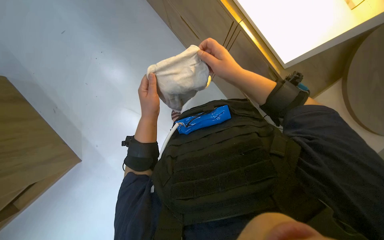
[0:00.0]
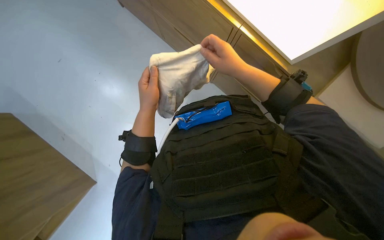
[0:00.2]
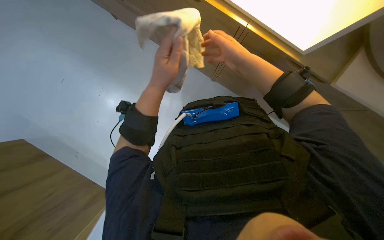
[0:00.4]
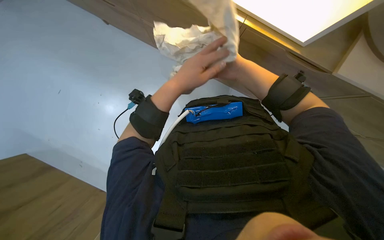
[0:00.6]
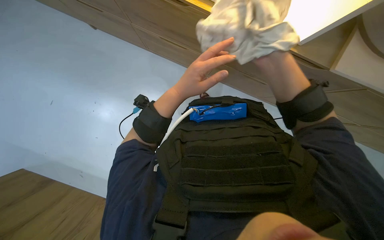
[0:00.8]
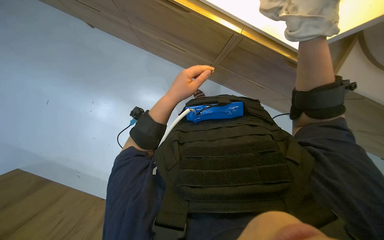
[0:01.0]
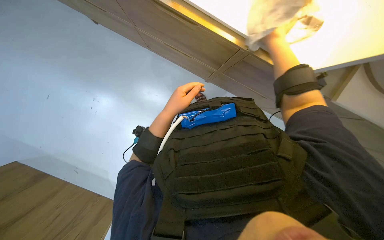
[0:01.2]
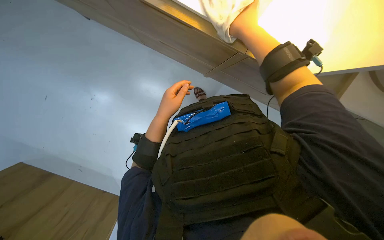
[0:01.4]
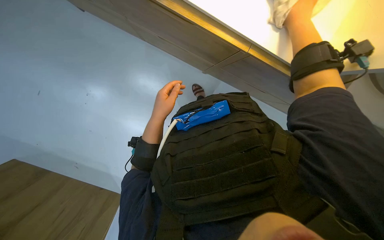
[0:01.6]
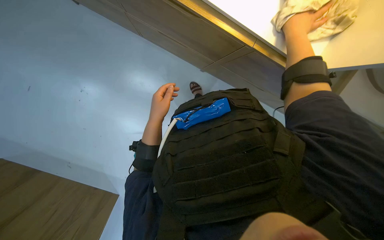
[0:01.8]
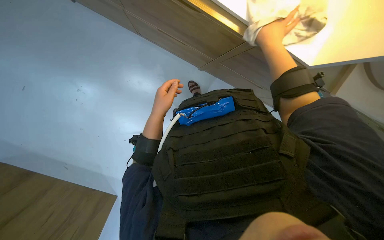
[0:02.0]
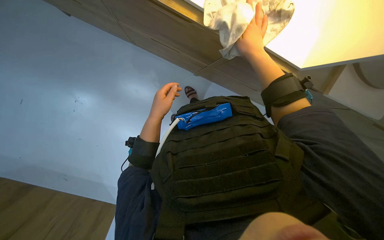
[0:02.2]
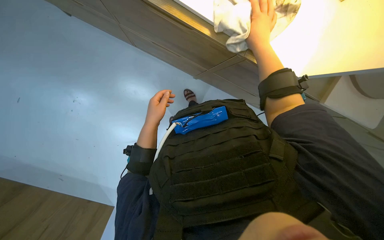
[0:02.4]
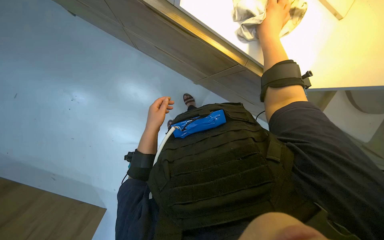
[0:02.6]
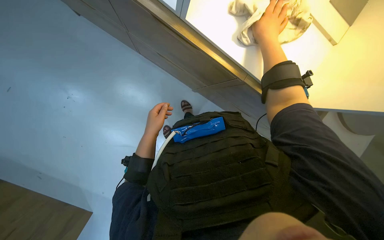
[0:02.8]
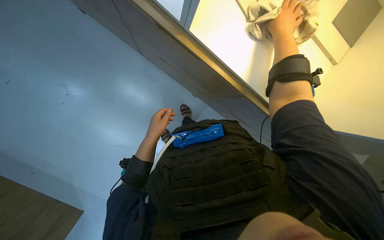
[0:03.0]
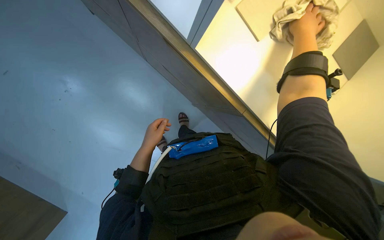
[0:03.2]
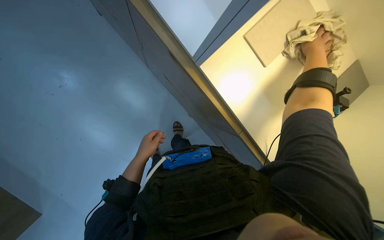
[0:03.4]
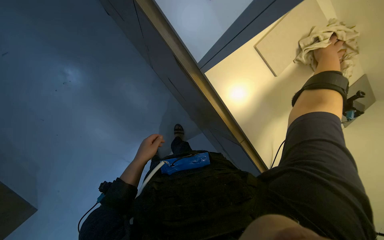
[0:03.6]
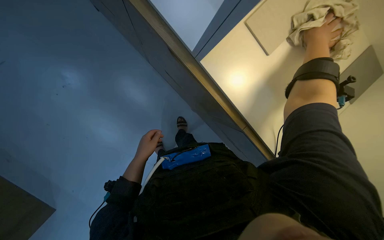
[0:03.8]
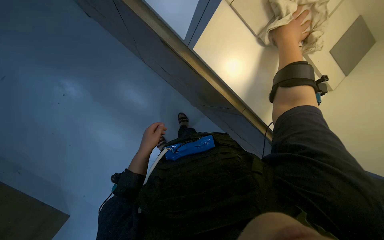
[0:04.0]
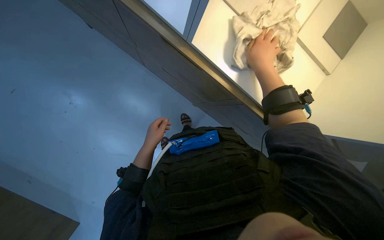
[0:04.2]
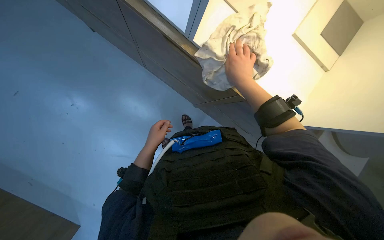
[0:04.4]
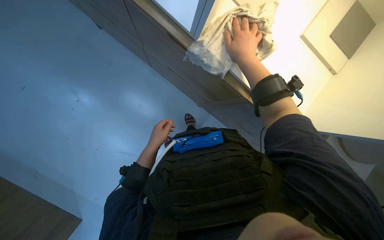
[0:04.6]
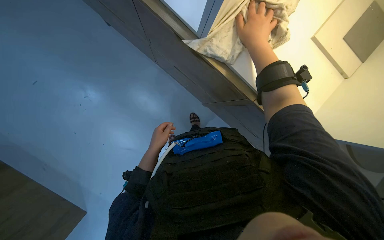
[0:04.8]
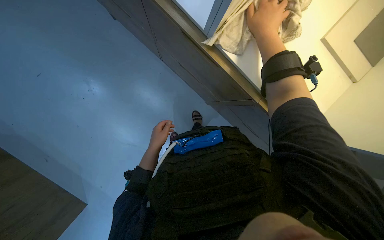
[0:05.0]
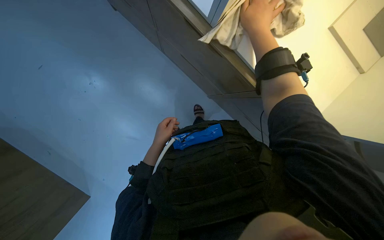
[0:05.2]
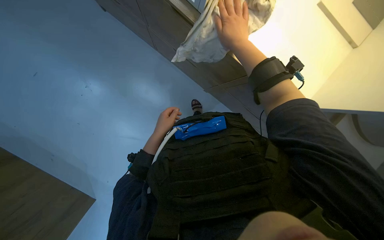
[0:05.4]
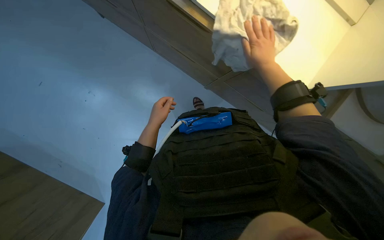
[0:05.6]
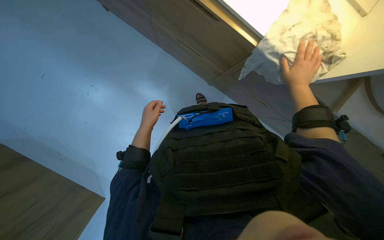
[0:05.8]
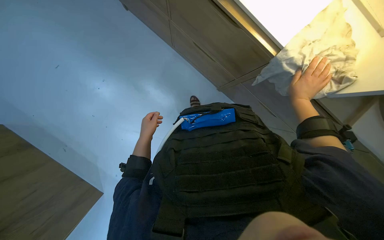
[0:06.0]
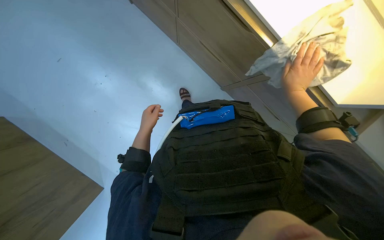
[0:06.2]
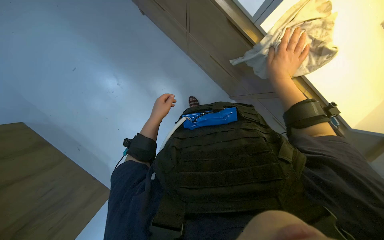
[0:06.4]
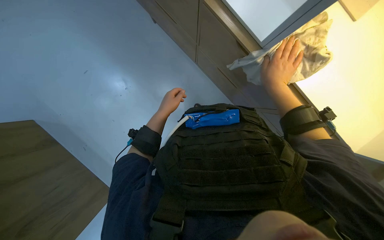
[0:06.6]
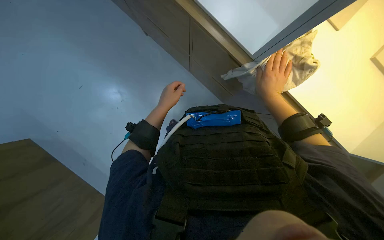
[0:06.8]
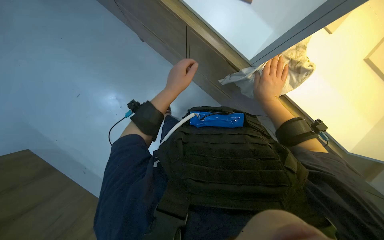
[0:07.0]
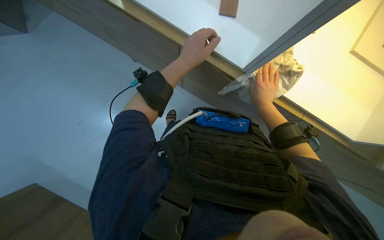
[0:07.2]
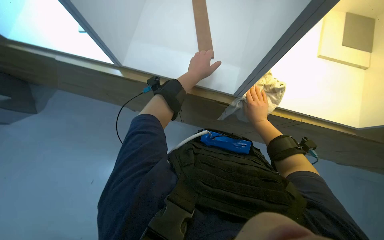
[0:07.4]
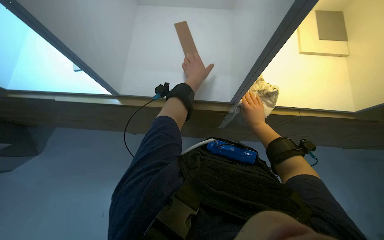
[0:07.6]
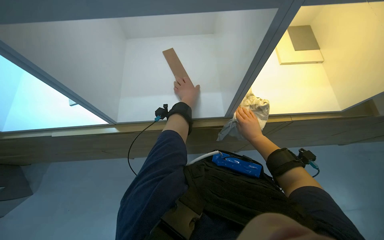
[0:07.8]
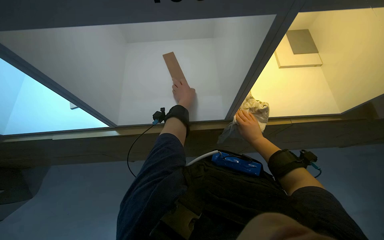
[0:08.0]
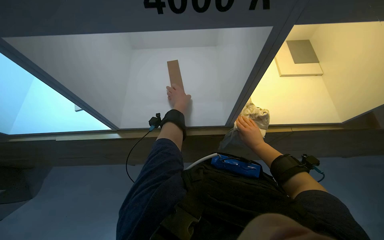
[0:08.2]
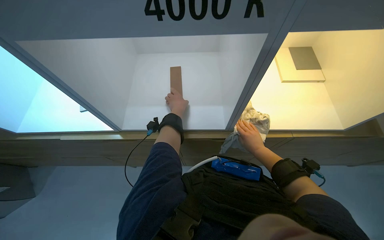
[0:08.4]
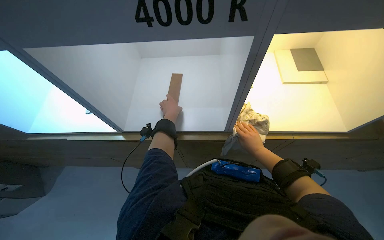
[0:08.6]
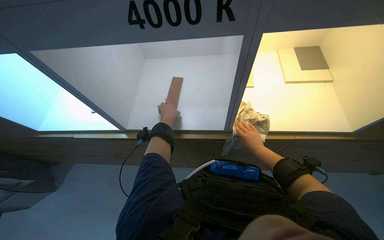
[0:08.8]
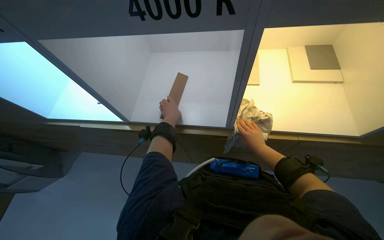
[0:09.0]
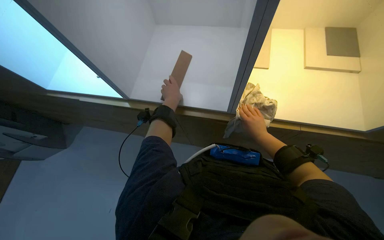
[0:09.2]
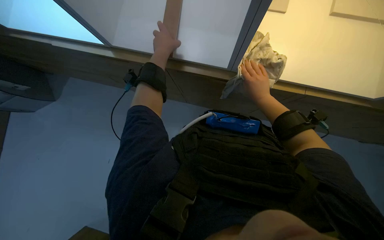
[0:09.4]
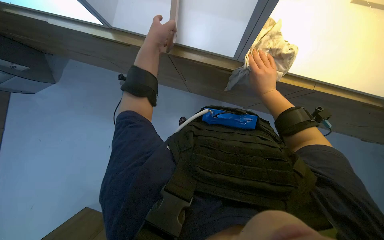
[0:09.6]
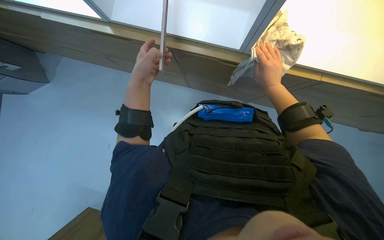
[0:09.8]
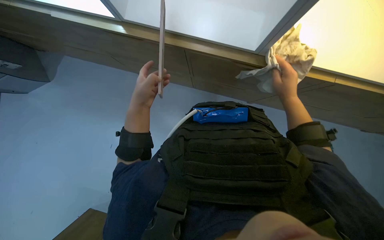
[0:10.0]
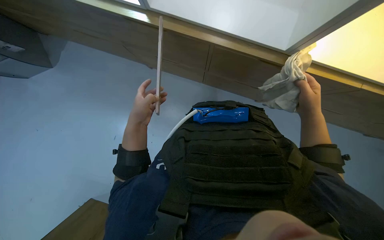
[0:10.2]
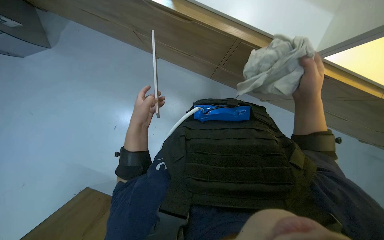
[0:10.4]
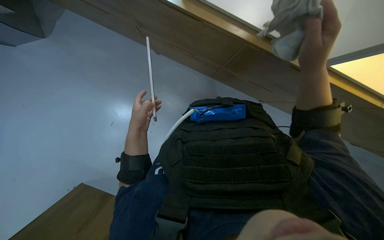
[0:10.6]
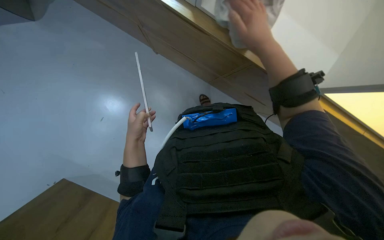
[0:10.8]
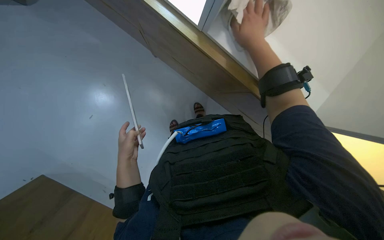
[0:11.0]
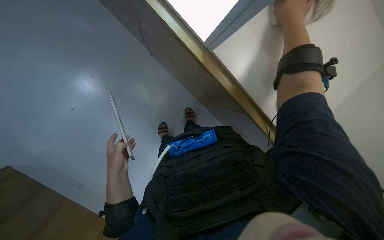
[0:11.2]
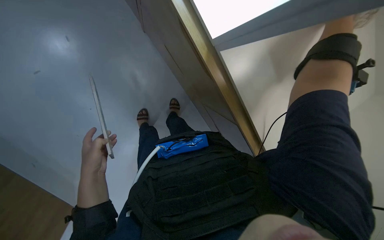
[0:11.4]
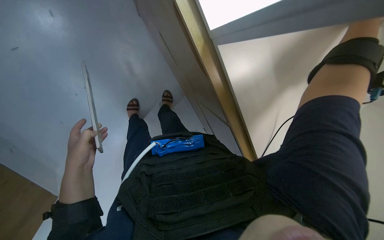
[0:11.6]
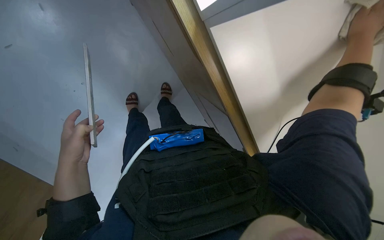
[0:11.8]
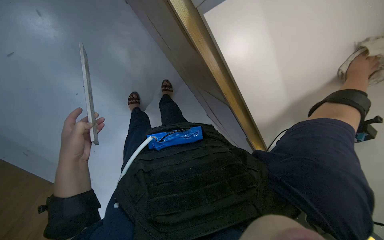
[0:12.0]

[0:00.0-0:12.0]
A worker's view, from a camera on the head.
Job: wiping surfaces.
The whole recording: Wiping wooden surfaces. The worker wipes various wooden surfaces and pieces with a white cloth.
0:00.0 to 0:01.6: The right hand moves nearer and farther over some 20 cm, changing direction 2 times.
0:01.6 to 0:03.0: The right hand goes roughly 15 cm to the right.
0:03.0 to 0:04.4: The right hand moves down the picture, approximately 10 cm.
0:04.4 to 0:06.0: The right hand goes roughly 15 cm to the right.
0:07.6 to 0:09.0: The camera pitches upward, by about 15 degrees. The left hand heads to the left, covering about 10 cm.
0:09.0 to 0:10.4: The view tilts about 40 degrees downward.
0:10.4 to 0:12.0: The left hand moves down the picture, about 10 cm.

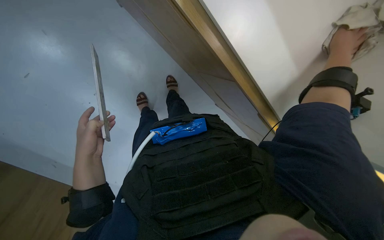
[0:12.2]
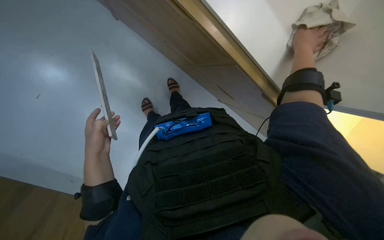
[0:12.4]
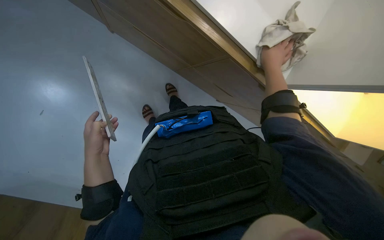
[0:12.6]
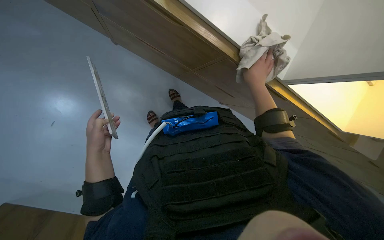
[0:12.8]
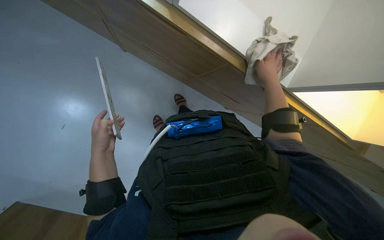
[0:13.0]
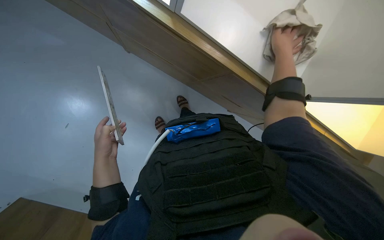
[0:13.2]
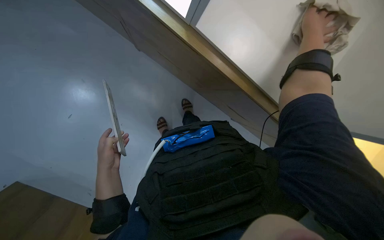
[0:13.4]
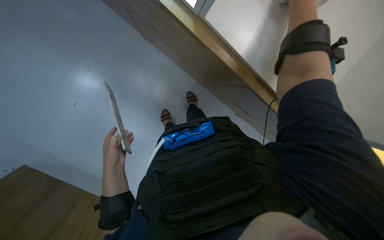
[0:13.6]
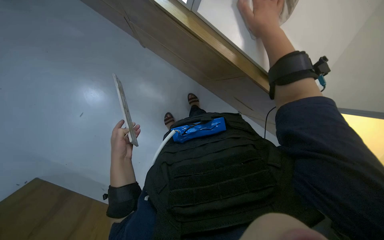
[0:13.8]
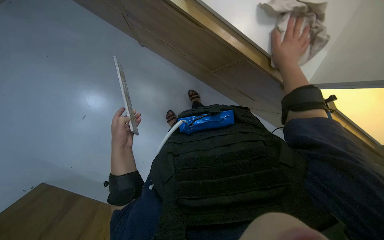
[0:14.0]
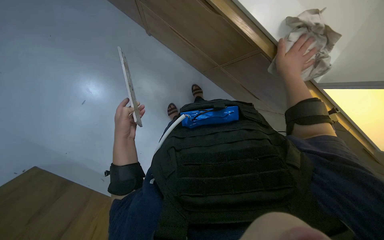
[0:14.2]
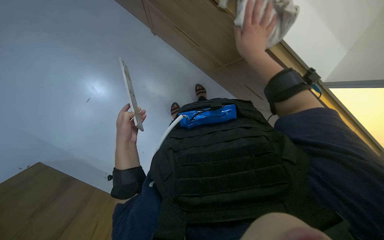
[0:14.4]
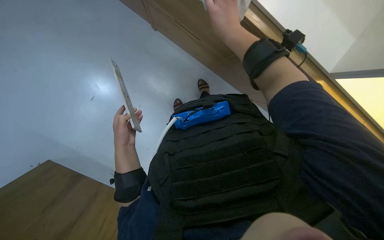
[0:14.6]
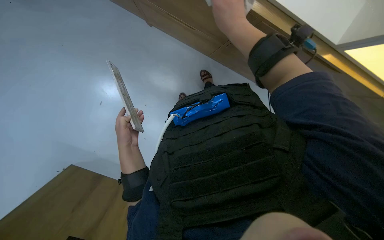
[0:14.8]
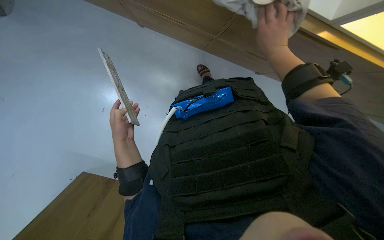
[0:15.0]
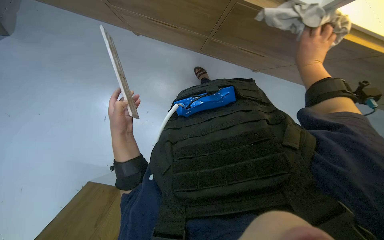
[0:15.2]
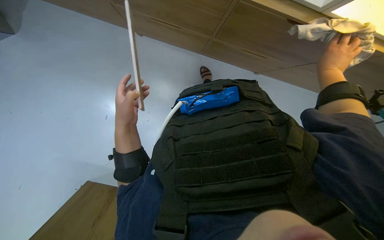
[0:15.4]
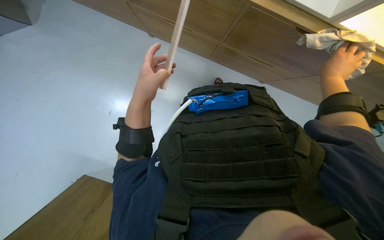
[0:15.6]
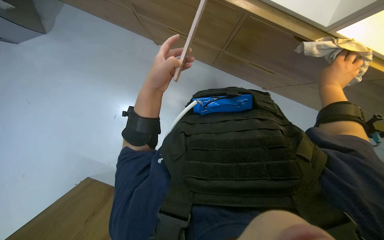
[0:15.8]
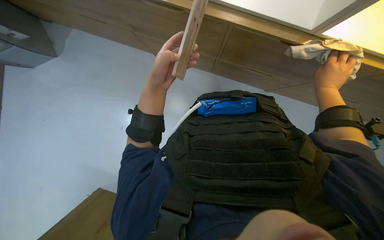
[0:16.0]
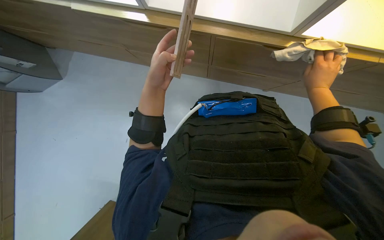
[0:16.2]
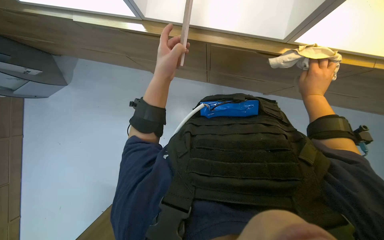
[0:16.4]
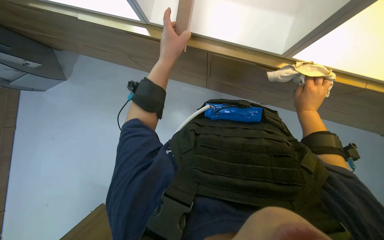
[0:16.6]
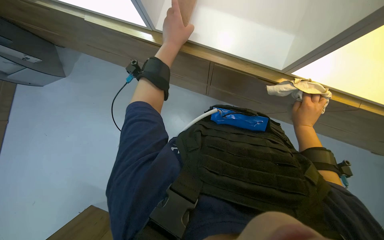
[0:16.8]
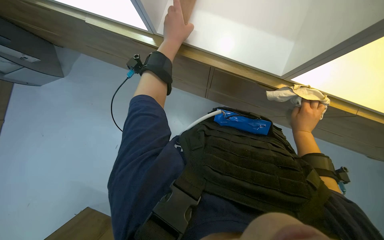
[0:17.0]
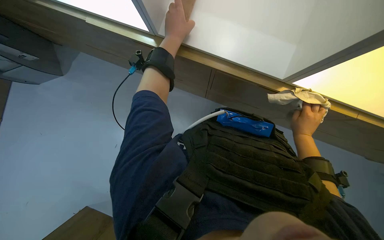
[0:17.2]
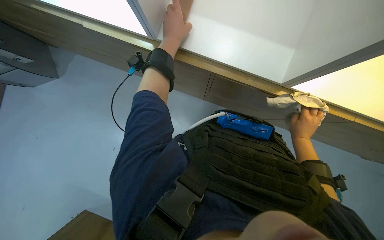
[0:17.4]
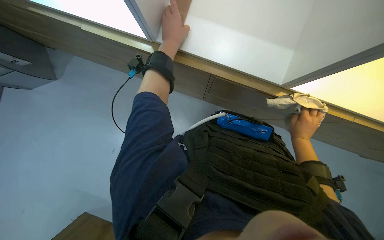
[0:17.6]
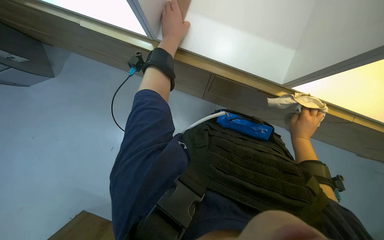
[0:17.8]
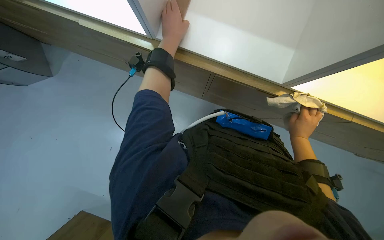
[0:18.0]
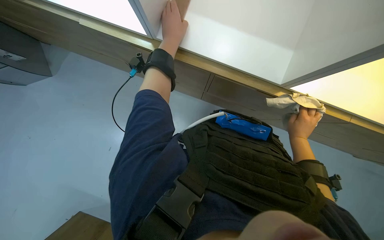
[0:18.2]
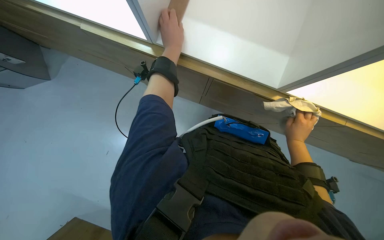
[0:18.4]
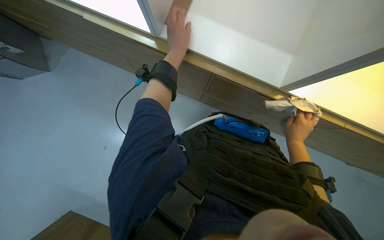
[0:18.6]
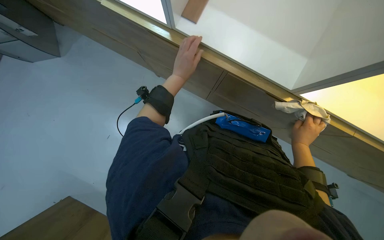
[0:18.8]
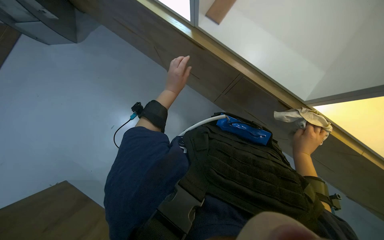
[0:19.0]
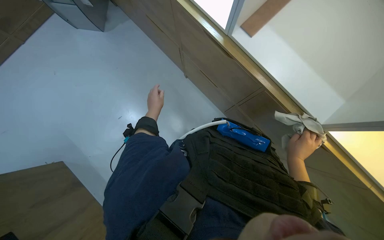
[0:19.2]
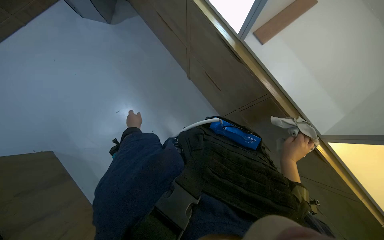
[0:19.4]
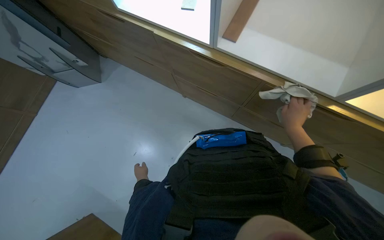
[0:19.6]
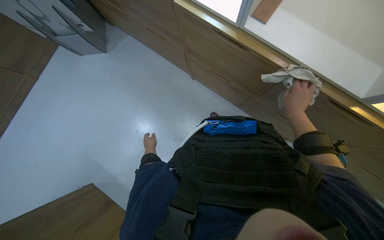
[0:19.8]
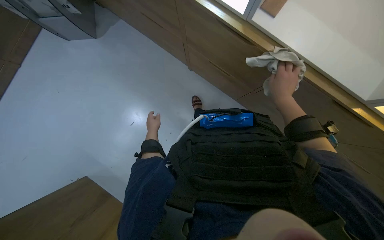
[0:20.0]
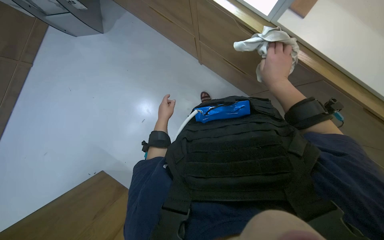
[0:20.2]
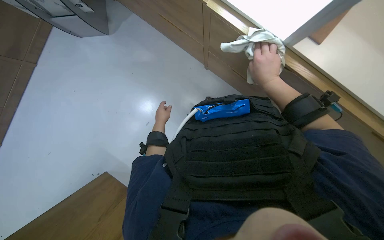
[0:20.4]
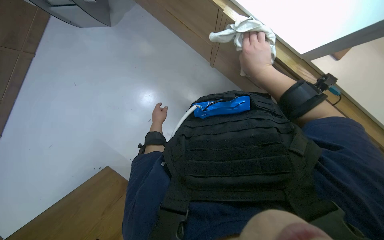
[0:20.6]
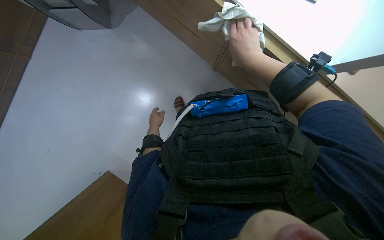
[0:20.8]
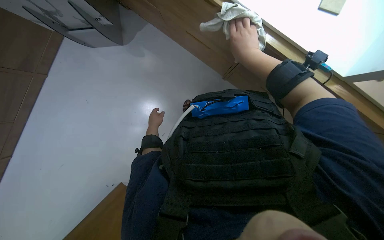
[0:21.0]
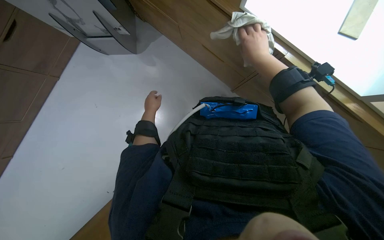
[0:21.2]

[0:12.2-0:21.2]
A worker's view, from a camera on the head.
Job: wiping surfaces.
The whole recording: Wiping wooden surfaces. The worker wipes various wooden surfaces and pieces with a white cloth.
0:12.2 to 0:13.8: The right hand travels to the left and nearer to the camera by approximately 35 cm.
0:13.8 to 0:15.2: The left hand heads nearer to the camera, covering some 10 cm. The right hand heads farther from the camera and to the right, covering approximately 30 cm.
0:15.2 to 0:16.6: The left hand moves up the picture, roughly 15 cm.
0:16.6 to 0:18.2: The hands make small movements and keep their place.
